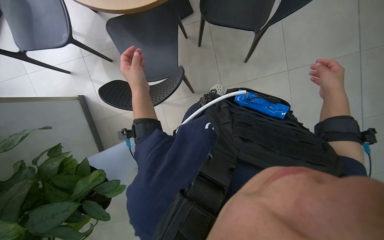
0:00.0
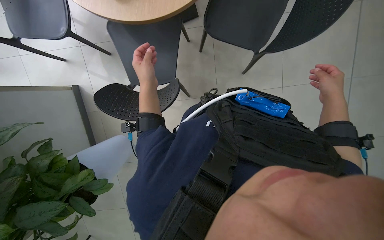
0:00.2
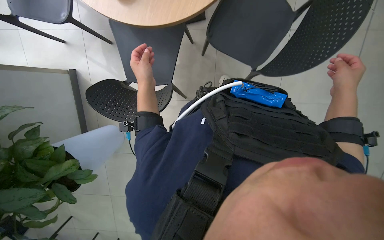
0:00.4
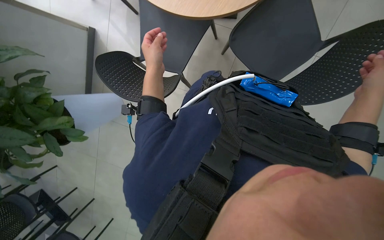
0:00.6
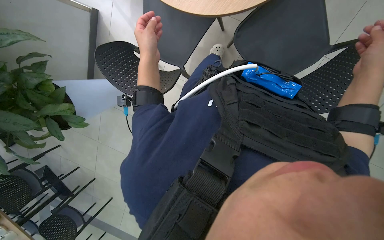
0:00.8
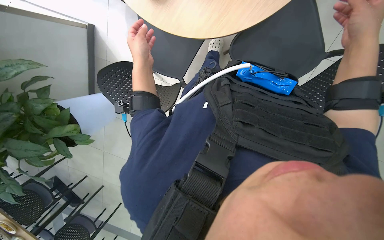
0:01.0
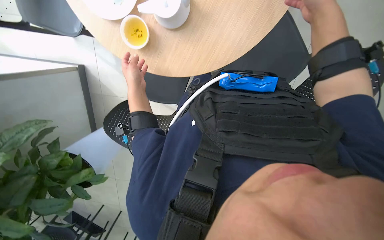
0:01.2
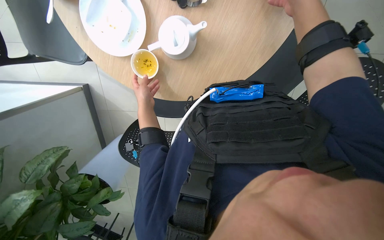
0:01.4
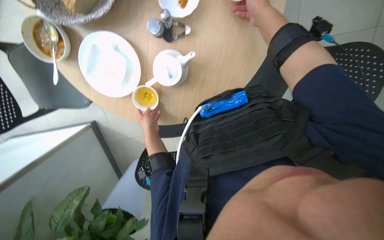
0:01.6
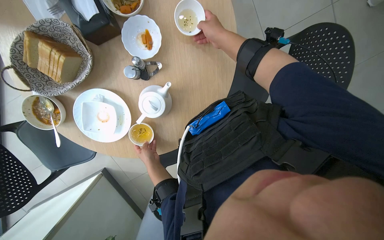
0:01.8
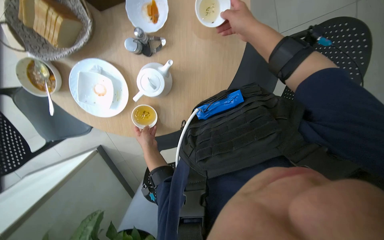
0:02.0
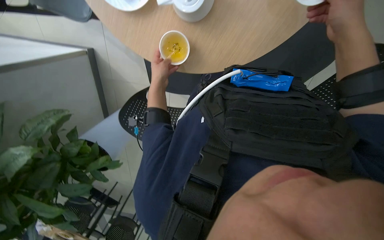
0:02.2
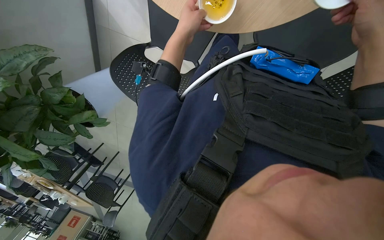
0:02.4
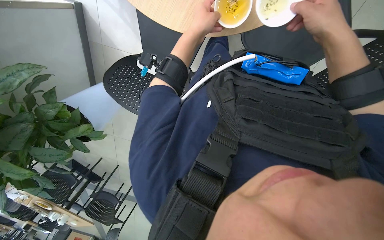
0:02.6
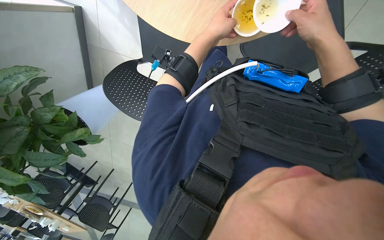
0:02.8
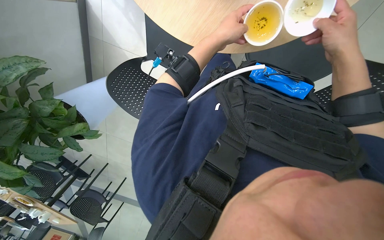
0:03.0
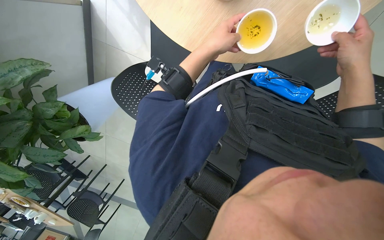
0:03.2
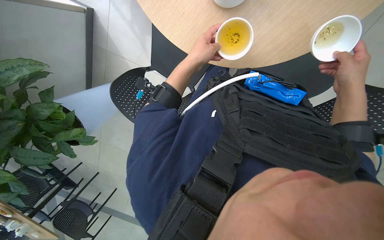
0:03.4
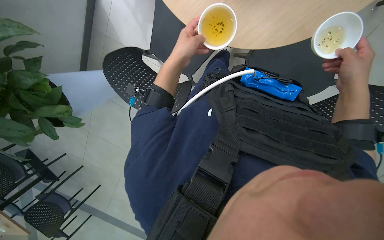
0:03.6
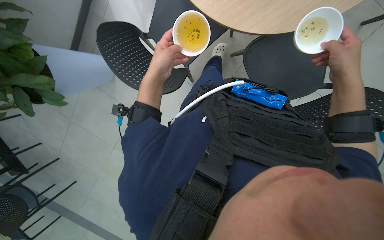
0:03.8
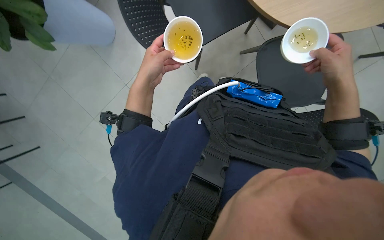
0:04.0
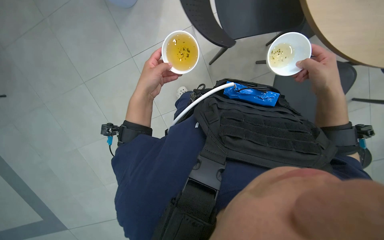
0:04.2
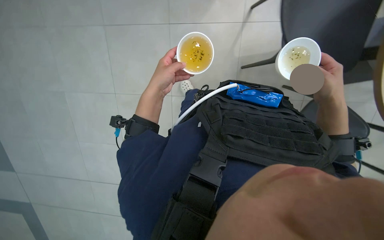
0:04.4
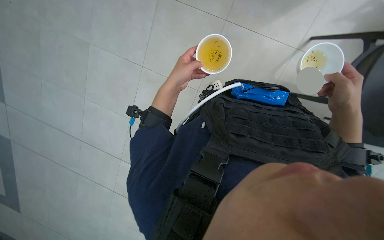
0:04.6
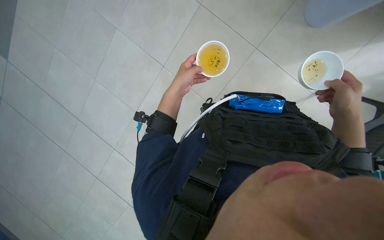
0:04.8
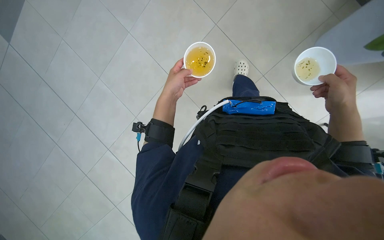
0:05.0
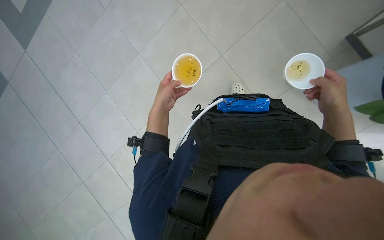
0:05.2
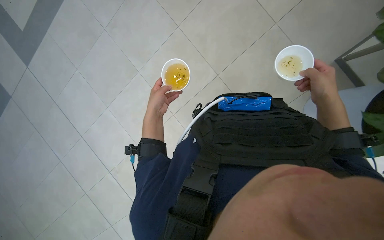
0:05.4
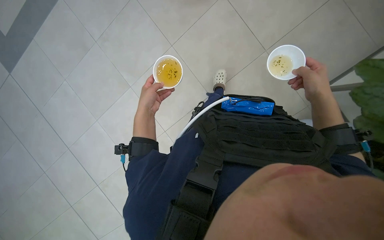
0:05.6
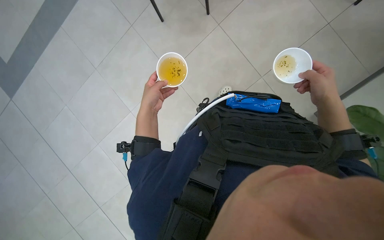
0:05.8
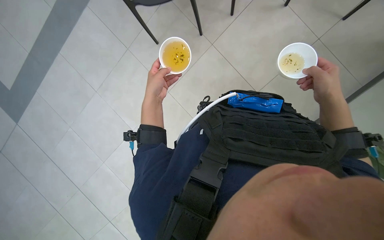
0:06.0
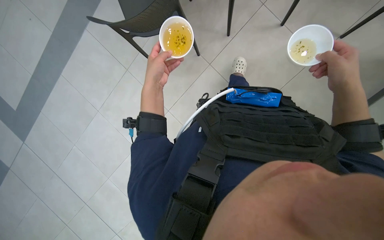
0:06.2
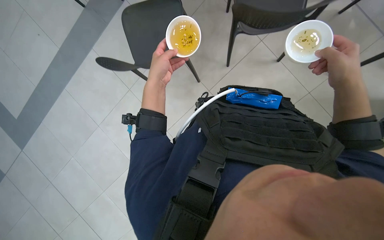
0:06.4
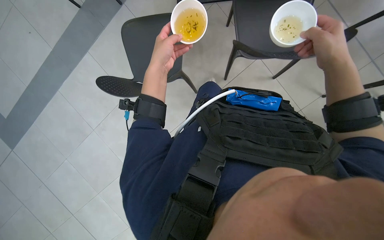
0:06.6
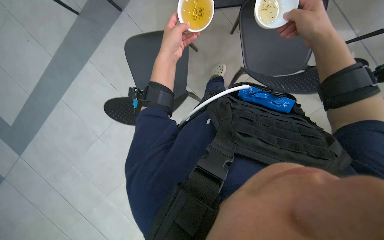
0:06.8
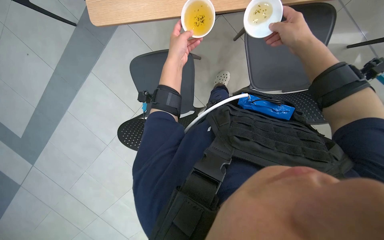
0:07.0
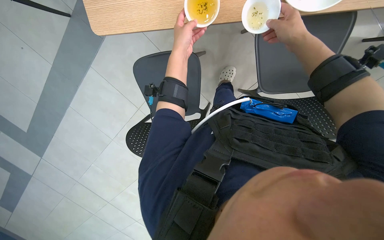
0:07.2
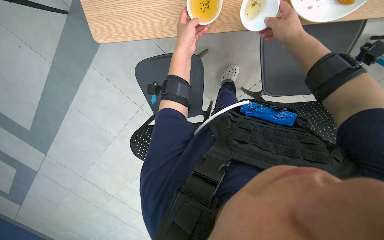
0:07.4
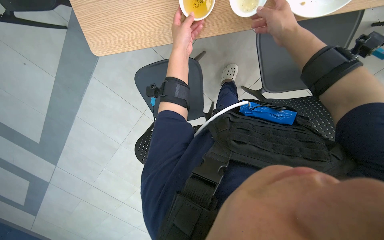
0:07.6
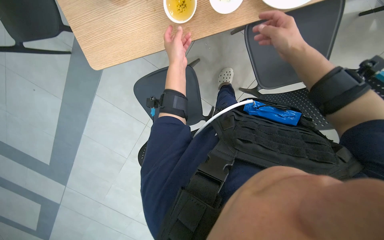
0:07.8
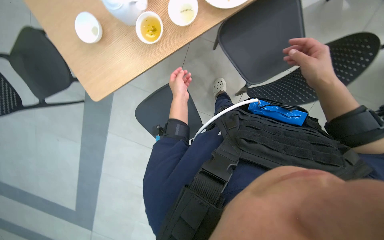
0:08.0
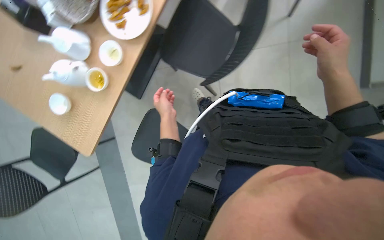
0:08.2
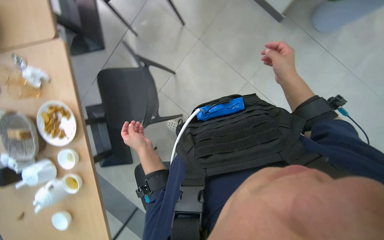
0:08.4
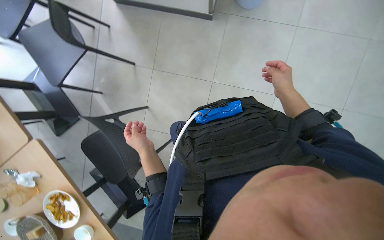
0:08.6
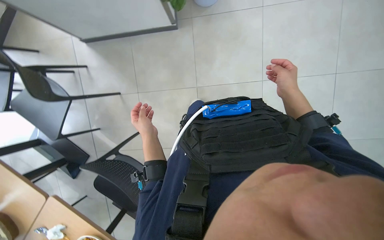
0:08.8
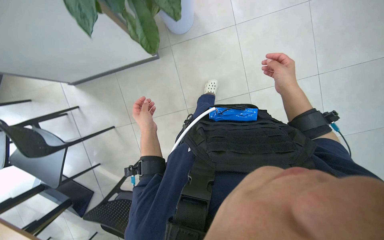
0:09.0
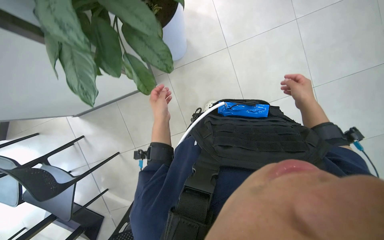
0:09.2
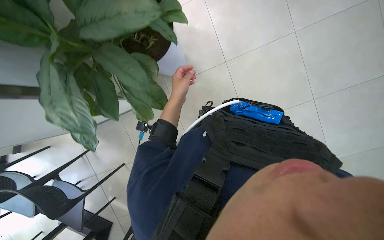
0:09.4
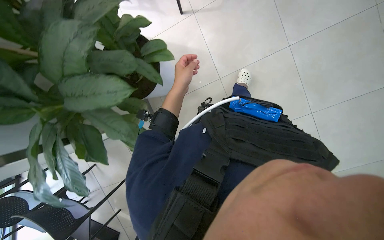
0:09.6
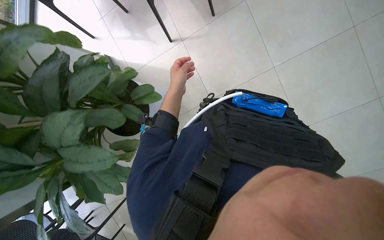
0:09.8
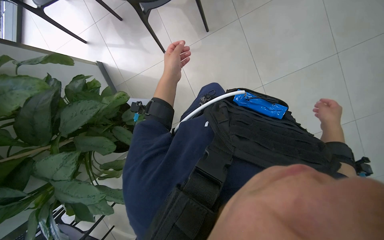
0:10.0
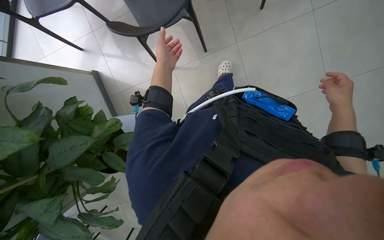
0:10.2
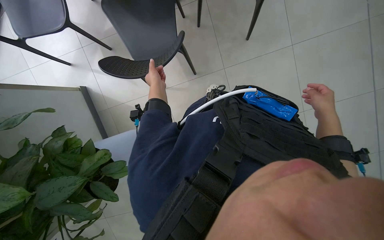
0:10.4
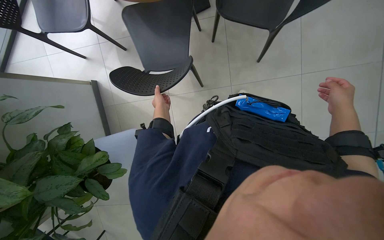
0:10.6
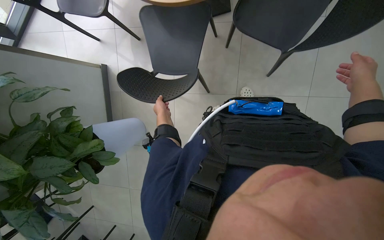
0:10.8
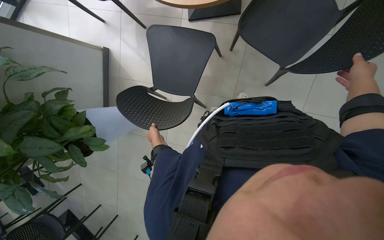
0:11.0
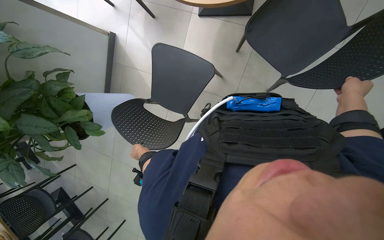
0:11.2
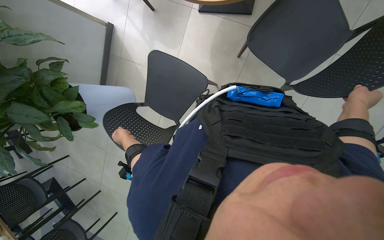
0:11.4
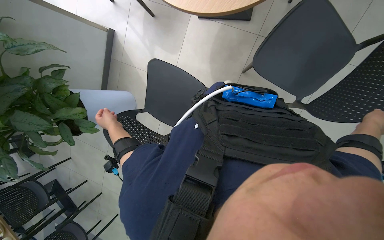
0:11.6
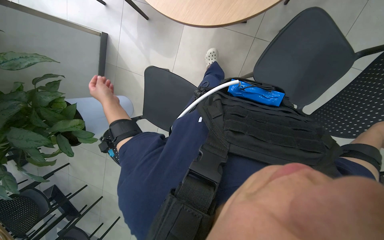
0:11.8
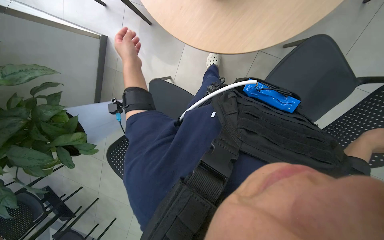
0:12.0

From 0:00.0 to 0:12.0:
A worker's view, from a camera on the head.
Job: organizing items.
The whole recording: Clearing items from tables. The worker collects plates, glasses, and other items from the tables.
From 0:01.6 to 0:03.0: The camera pitches downward, by roughly 15 degrees. The scene rotates clockwise by approximately 30 degrees.
From 0:06.0 to 0:07.6: The left hand goes approximately 10 cm up the picture. The right hand is displaced up the picture and to the left by about 15 cm.
From 0:09.0 to 0:10.4: The wearer moves roughly 1 m.
From 0:10.4 to 0:12.0: The camera is carried roughly 50 cm. The wearer looks approximately 15 degrees further downward. Everything in view rotates roughly 35 degrees clockwise.

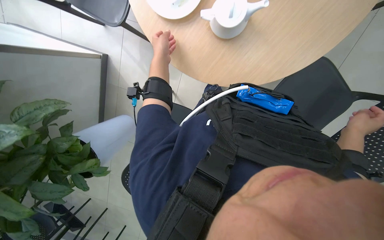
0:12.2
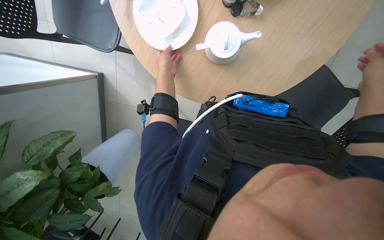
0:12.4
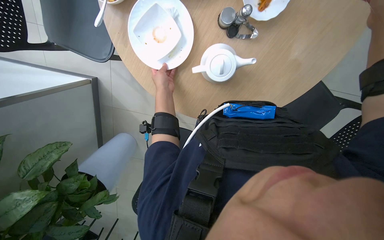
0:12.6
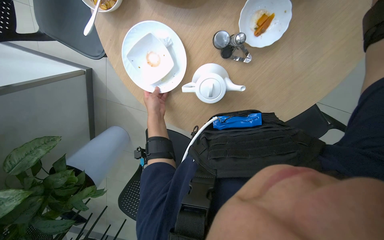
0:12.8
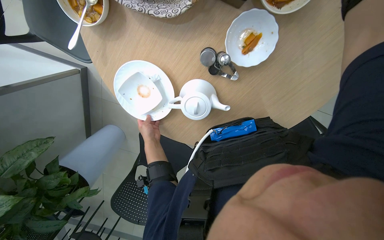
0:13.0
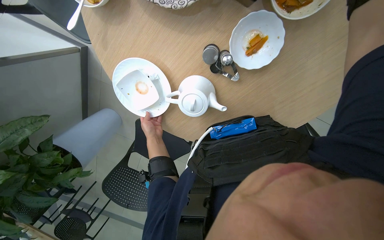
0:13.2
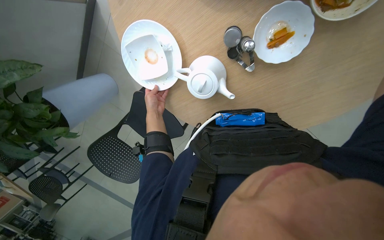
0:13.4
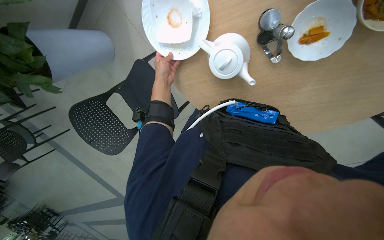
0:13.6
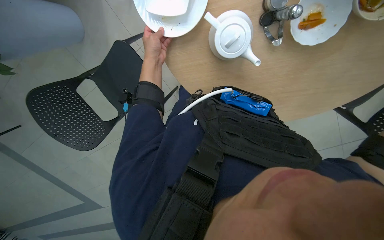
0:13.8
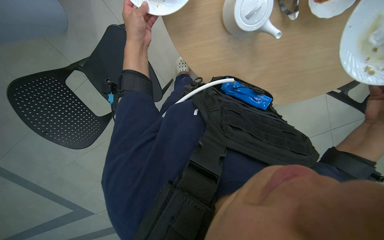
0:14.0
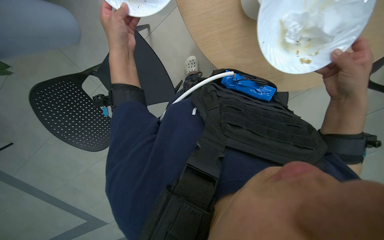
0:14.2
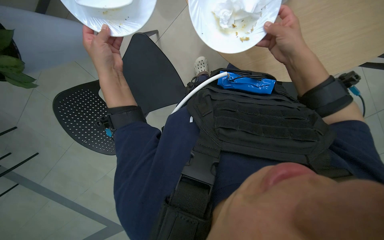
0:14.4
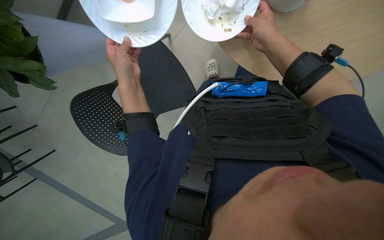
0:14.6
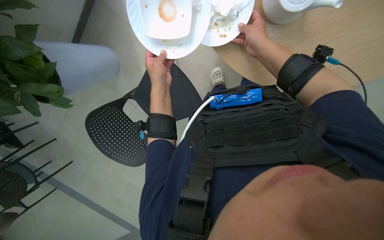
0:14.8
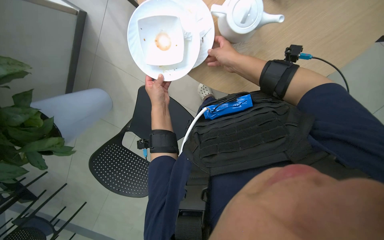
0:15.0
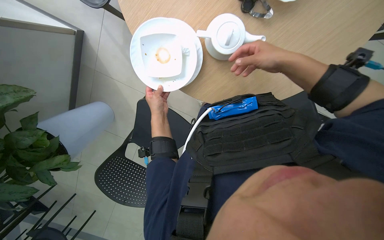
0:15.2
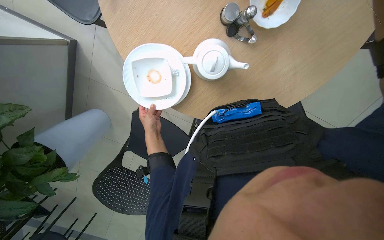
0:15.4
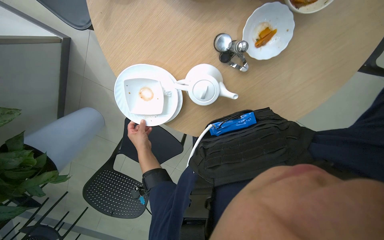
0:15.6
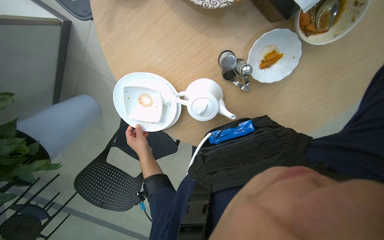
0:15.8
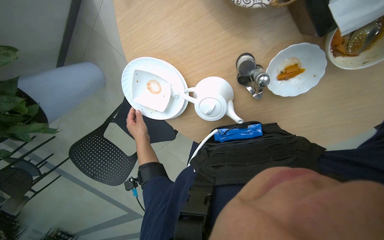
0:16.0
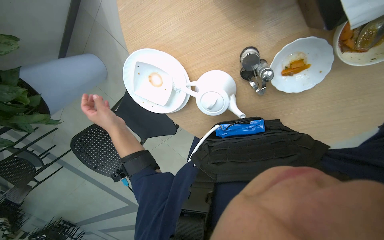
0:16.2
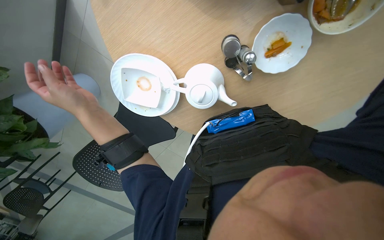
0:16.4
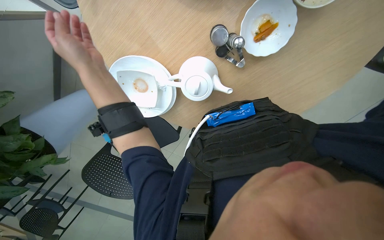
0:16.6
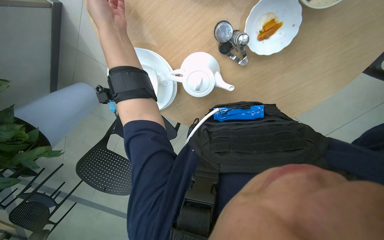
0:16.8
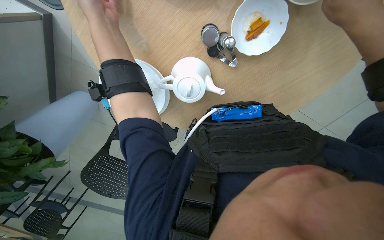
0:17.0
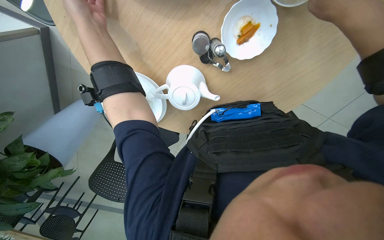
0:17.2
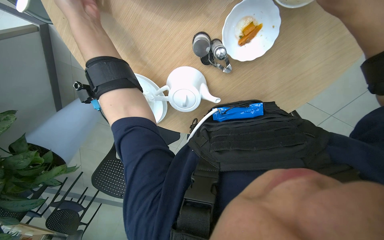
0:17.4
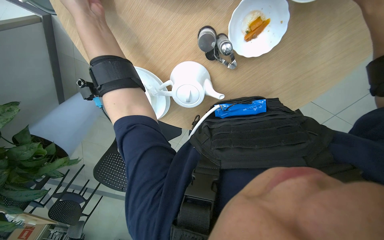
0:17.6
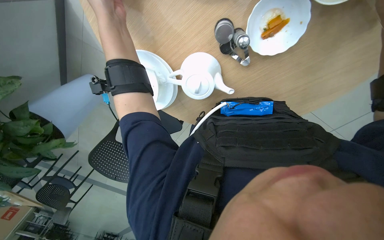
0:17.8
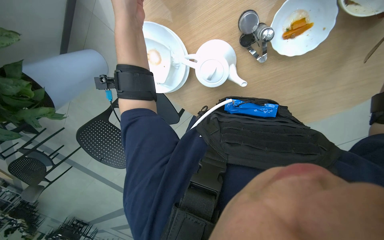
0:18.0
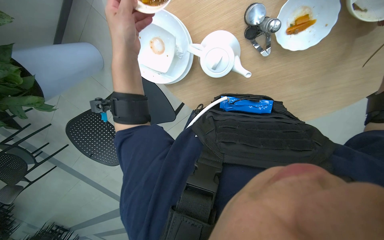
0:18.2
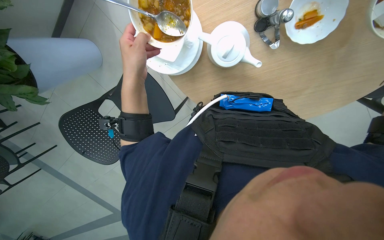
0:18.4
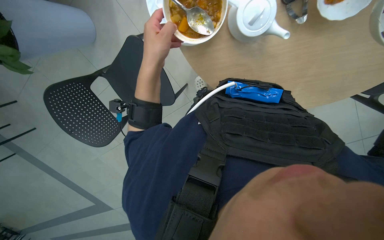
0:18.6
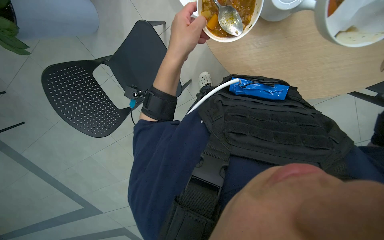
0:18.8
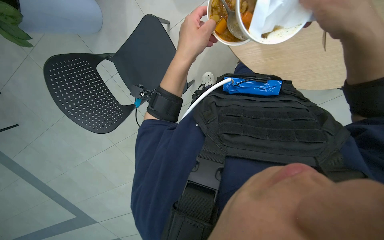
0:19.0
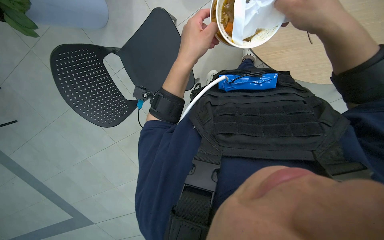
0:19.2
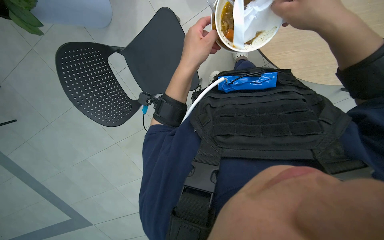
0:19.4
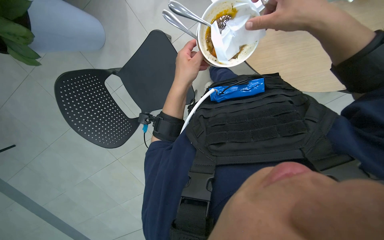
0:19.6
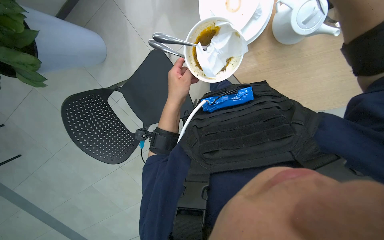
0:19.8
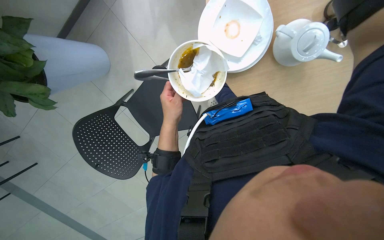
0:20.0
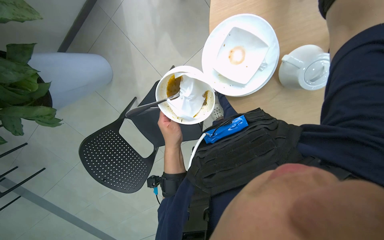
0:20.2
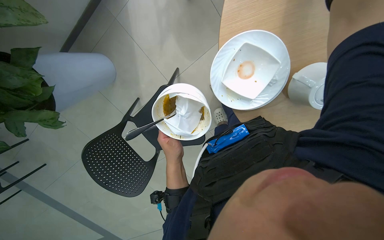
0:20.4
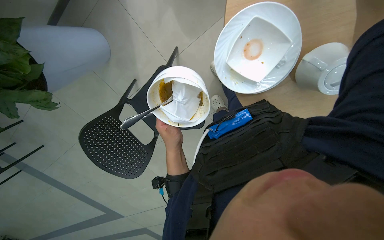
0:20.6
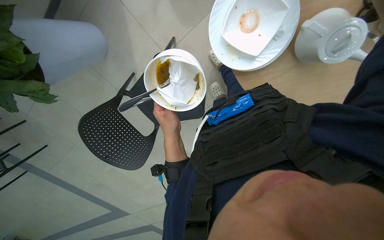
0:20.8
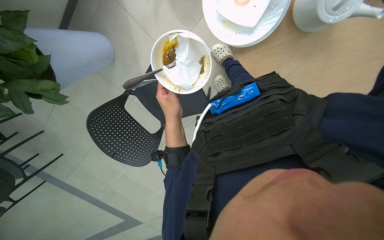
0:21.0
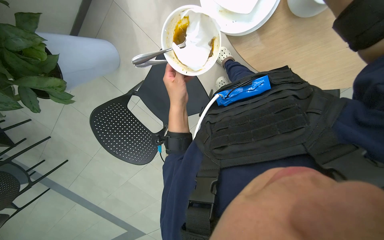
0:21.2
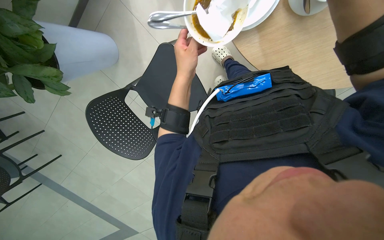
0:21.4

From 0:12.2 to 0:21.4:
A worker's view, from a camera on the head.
Job: organizing items.
The whole recording: Clearing items from tables. The worker collects plates, glasses, and other items from the tables.
From 0:12.2 to 0:13.8: The camera sweeps to the right, by approximately 15 degrees. The view tilts approximately 15 degrees downward. The scene turns roughly 40 degrees clockwise in the picture.
From 0:15.2 to 0:16.8: The left hand shifts roughly 40 cm up the picture and nearer to the camera.
From 0:16.8 to 0:18.4: The left hand heads down the picture, covering roughly 25 cm.
